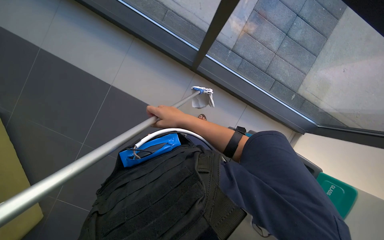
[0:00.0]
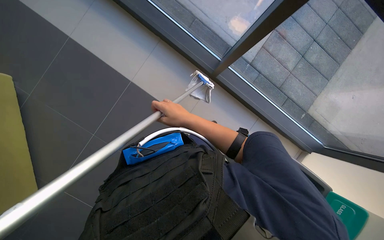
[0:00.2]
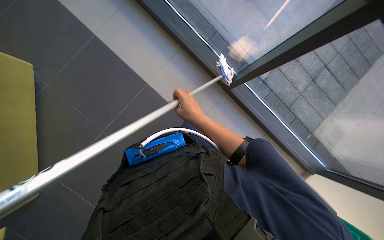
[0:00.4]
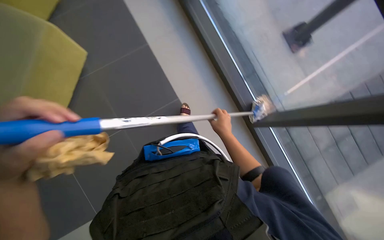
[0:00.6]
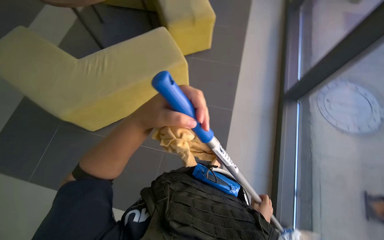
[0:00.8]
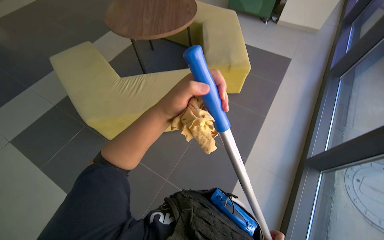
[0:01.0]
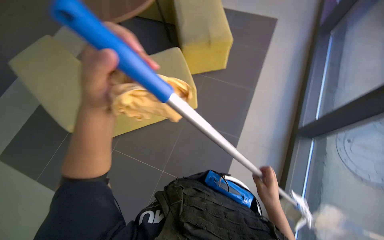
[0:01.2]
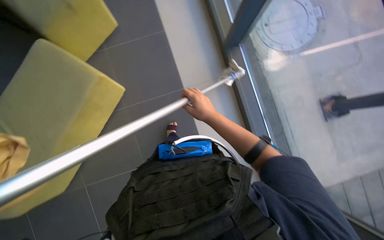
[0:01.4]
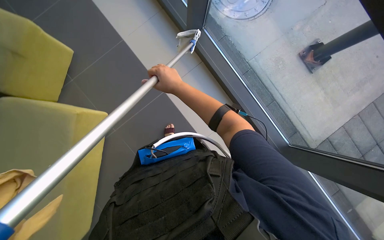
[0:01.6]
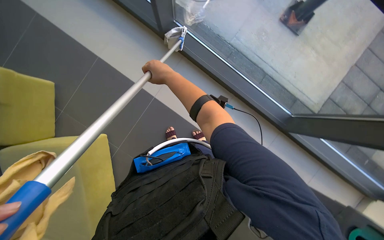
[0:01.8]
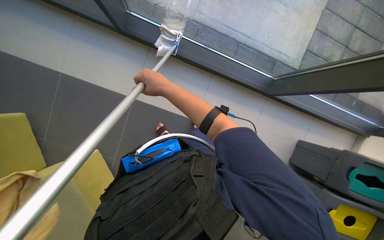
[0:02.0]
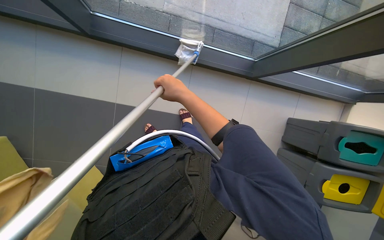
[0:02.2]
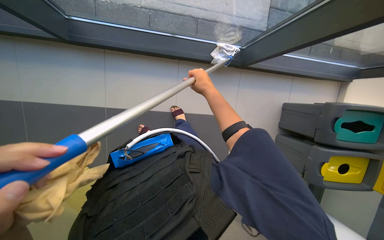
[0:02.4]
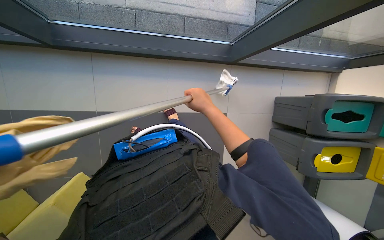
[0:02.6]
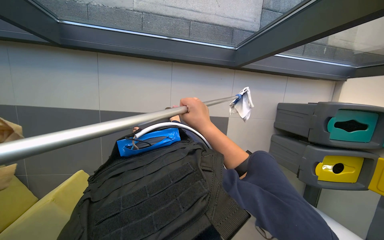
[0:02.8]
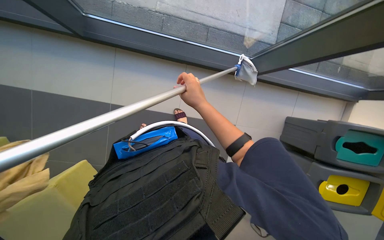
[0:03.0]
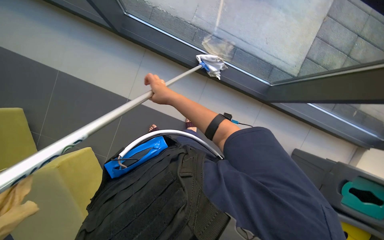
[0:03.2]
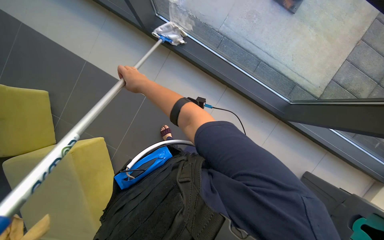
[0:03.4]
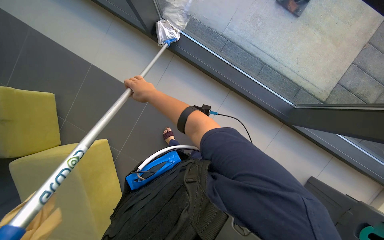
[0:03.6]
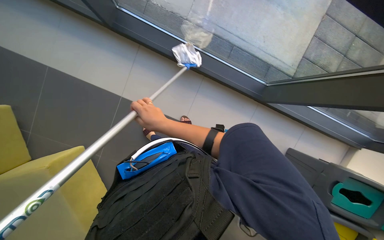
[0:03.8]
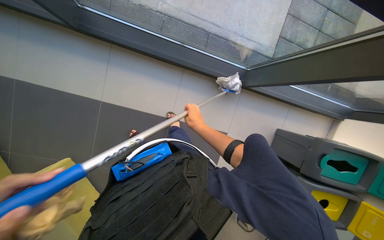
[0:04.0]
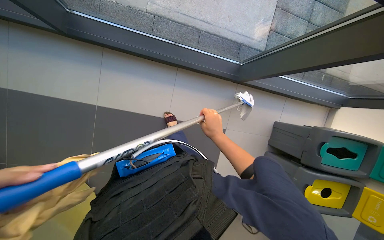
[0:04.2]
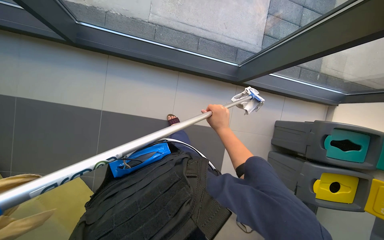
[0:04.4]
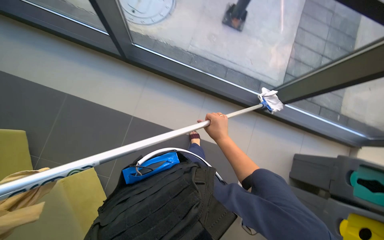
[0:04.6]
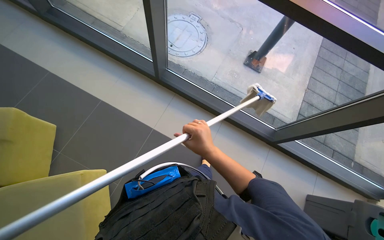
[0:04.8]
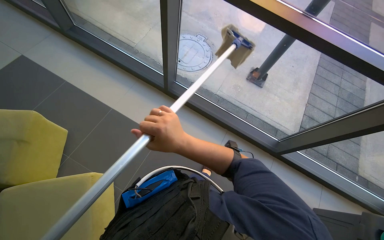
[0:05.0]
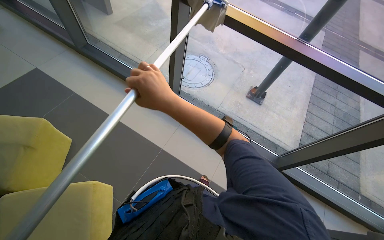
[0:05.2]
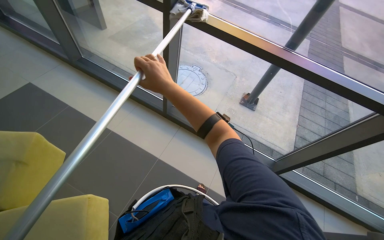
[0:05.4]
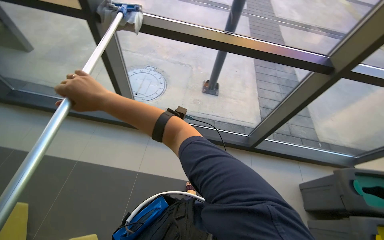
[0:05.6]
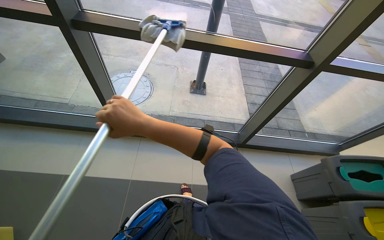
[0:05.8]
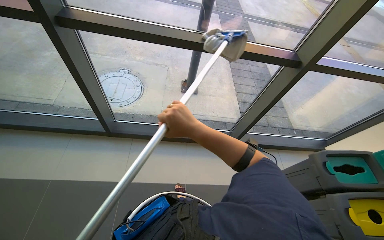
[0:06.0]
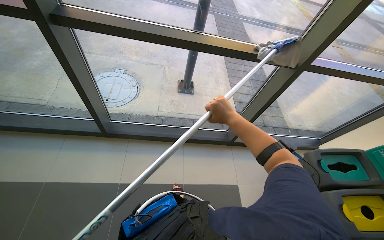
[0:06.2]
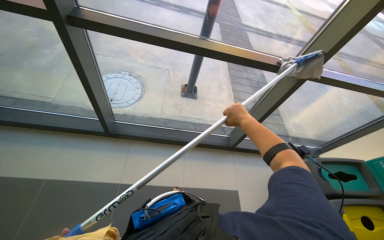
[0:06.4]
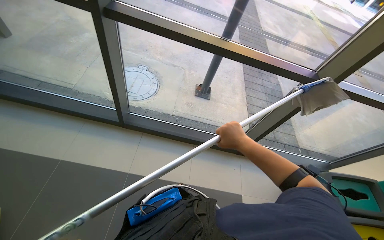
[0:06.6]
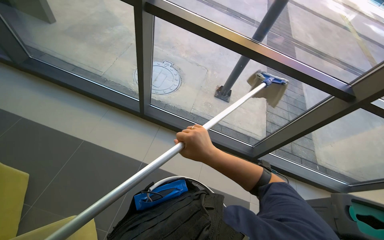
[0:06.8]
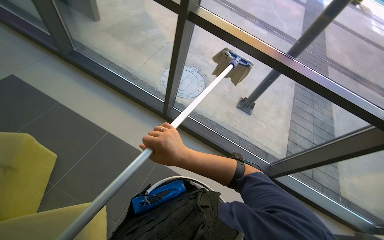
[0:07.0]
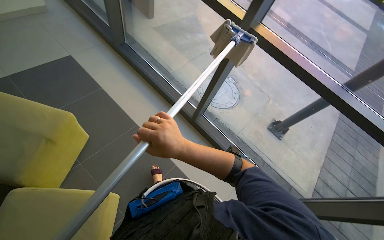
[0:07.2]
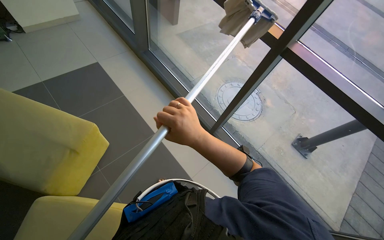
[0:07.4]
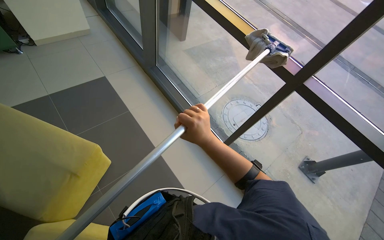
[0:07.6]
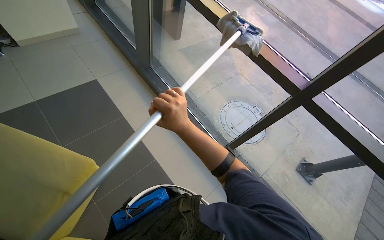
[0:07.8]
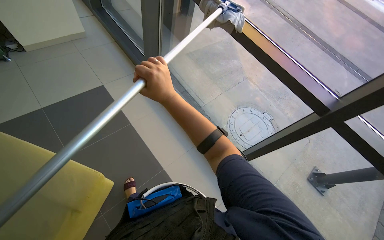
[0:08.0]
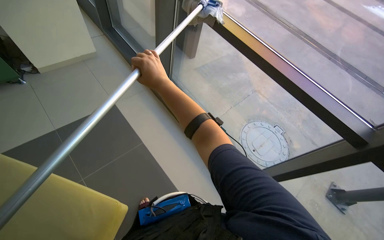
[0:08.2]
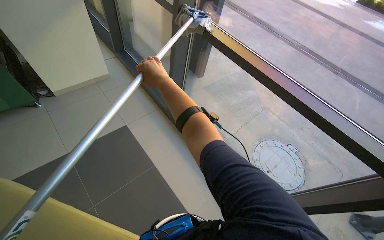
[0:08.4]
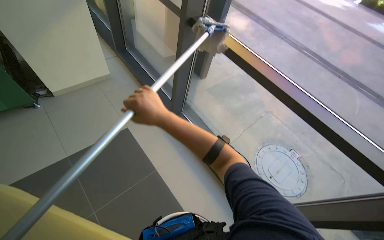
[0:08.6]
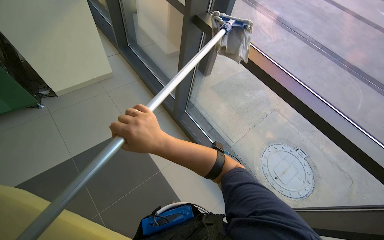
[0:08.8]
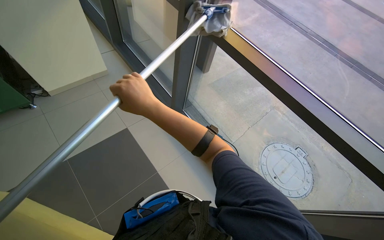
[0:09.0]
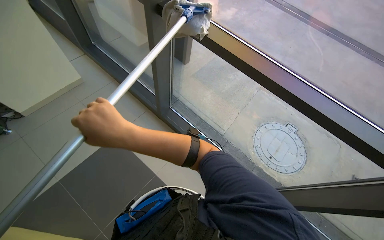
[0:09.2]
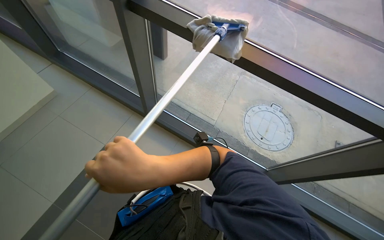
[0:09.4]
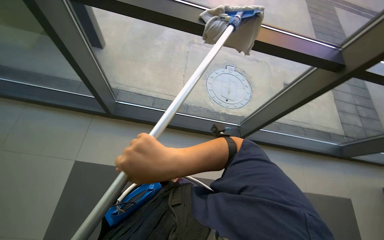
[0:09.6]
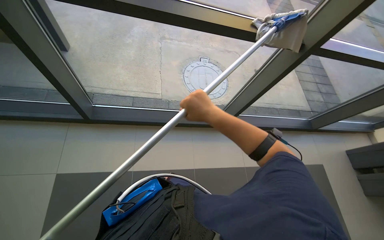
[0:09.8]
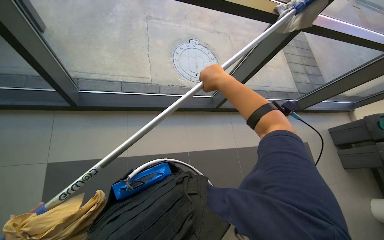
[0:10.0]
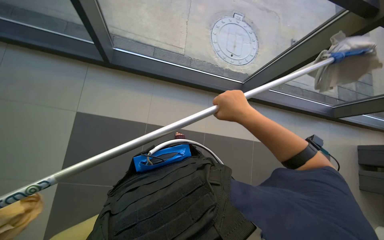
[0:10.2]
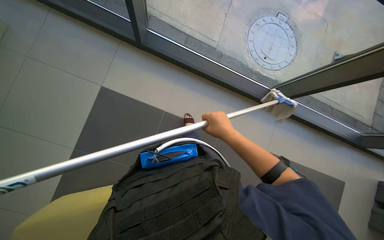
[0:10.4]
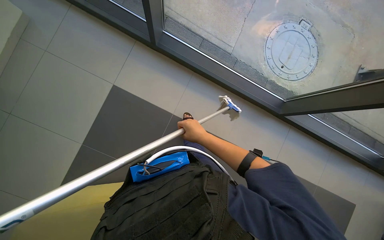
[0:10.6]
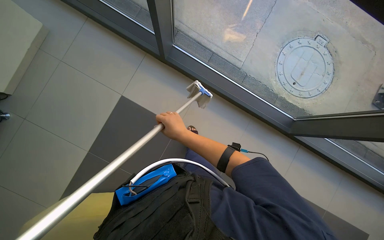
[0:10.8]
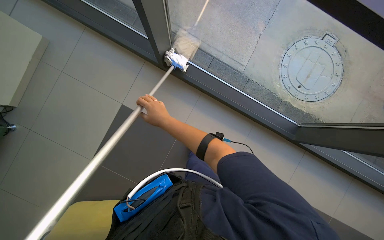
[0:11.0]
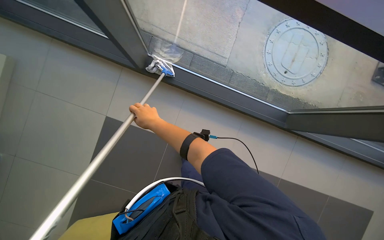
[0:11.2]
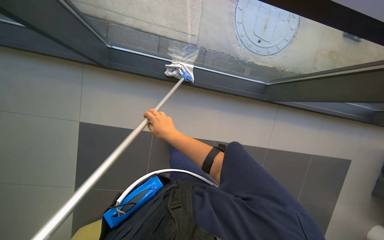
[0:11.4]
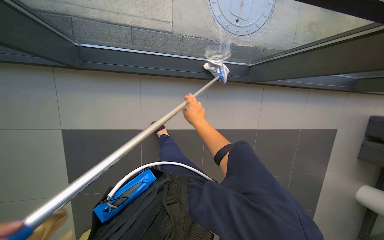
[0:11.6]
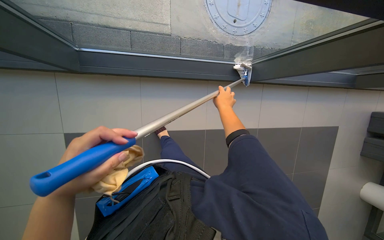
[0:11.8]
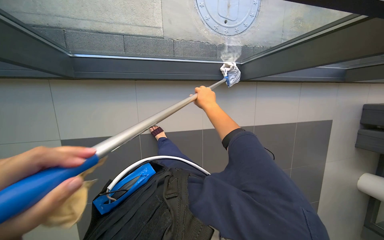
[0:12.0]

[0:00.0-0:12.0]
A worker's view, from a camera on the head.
Job: cleaning windows.
The whole recording: Cleaning large windows. The worker cleans large glass windows and their frames using a cloth and a squeegee on a pole.
0:01.6 to 0:03.0: The scene rotates counterclockwise by approximately 40 degrees.
0:03.0 to 0:04.4: The right hand is displaced down the picture by approximately 15 cm, and travels to the left and back again, about 30 cm each way.
0:04.4 to 0:06.0: The head travels roughly 40 cm. The view tilts about 35 degrees upward.
0:06.0 to 0:07.6: The head turns to the left by some 55 degrees.
0:07.6 to 0:09.0: The wearer moves some 60 cm.
0:10.4 to 0:12.0: The wearer moves approximately 50 cm. The camera pitches downward, by roughly 15 degrees.

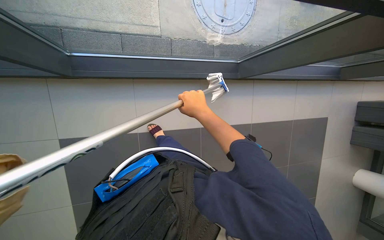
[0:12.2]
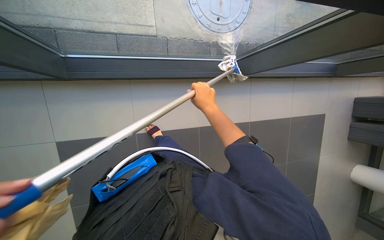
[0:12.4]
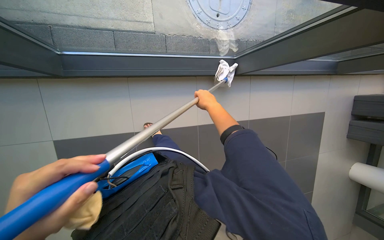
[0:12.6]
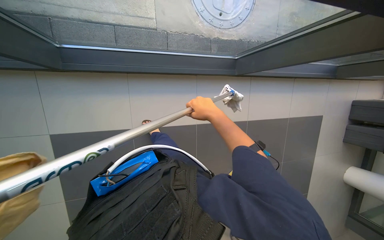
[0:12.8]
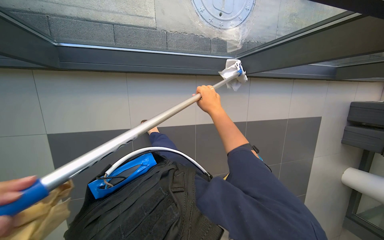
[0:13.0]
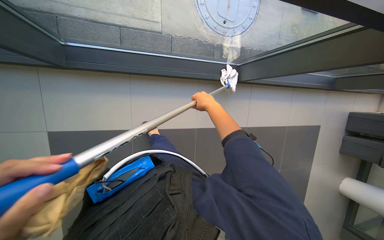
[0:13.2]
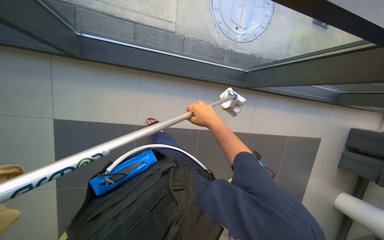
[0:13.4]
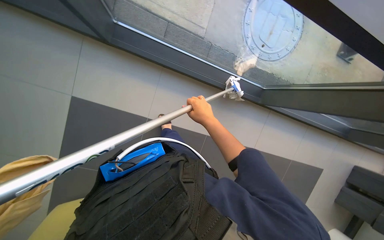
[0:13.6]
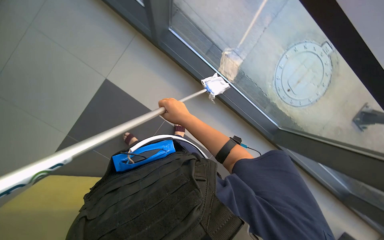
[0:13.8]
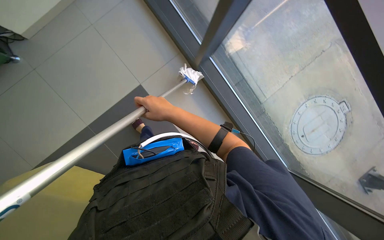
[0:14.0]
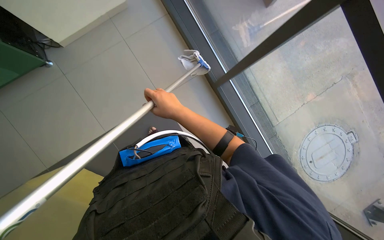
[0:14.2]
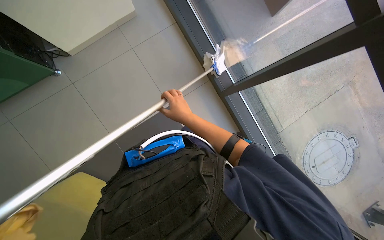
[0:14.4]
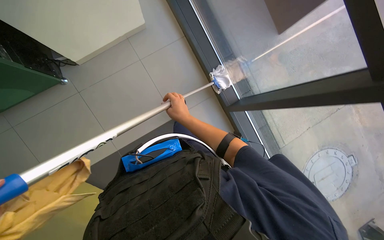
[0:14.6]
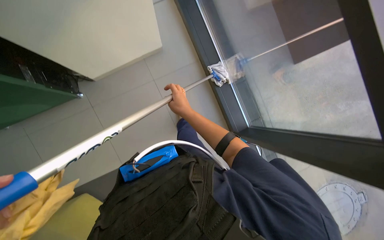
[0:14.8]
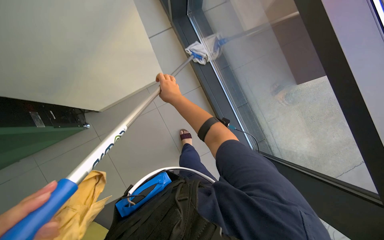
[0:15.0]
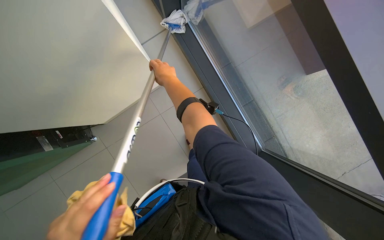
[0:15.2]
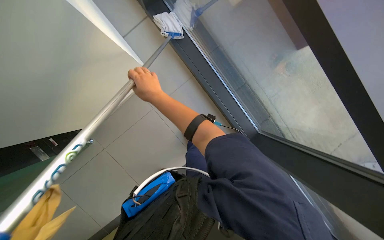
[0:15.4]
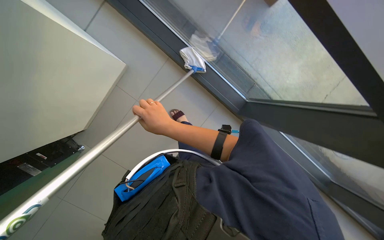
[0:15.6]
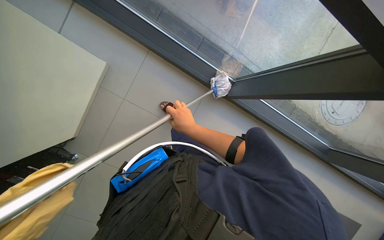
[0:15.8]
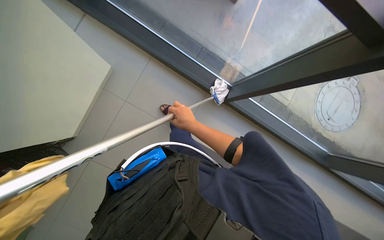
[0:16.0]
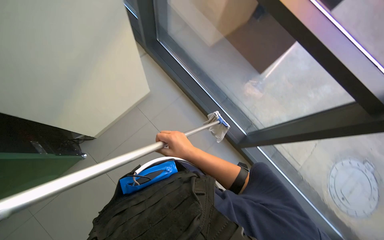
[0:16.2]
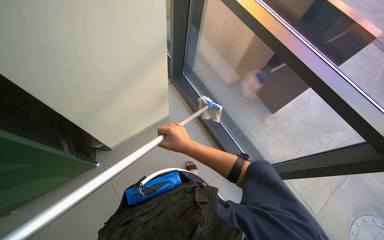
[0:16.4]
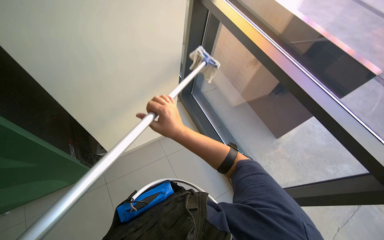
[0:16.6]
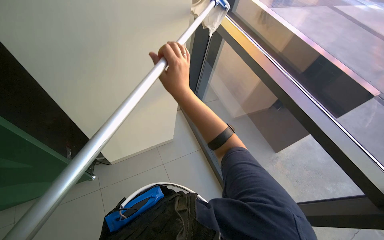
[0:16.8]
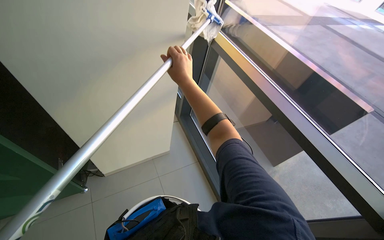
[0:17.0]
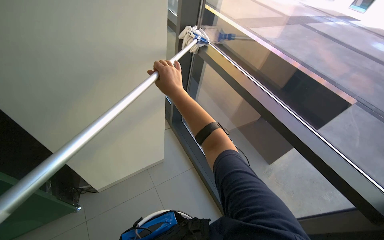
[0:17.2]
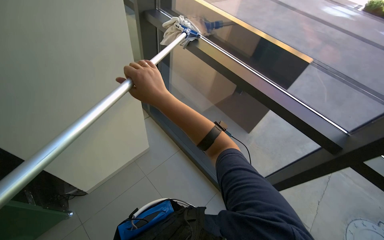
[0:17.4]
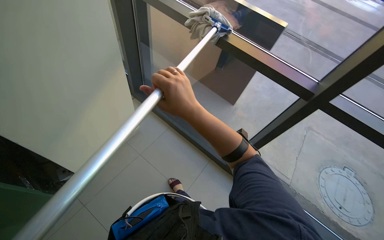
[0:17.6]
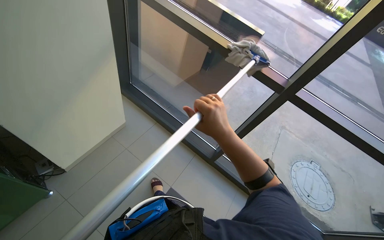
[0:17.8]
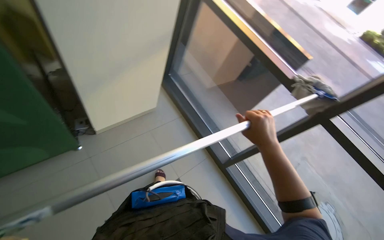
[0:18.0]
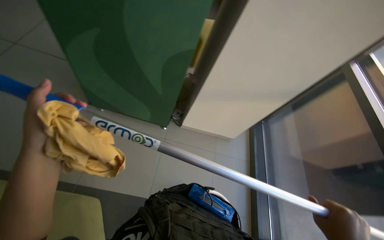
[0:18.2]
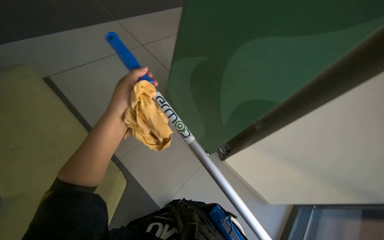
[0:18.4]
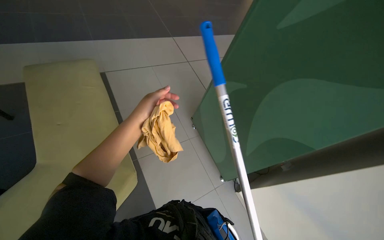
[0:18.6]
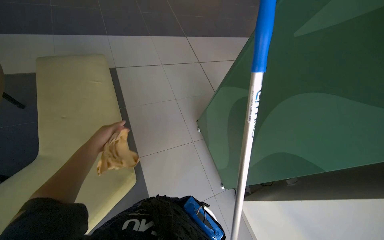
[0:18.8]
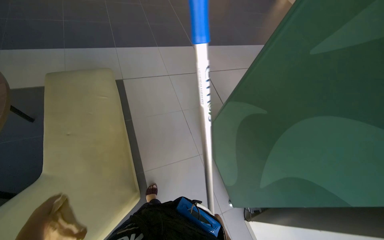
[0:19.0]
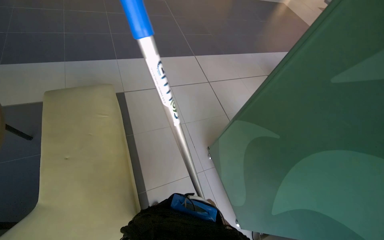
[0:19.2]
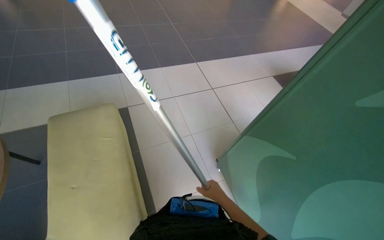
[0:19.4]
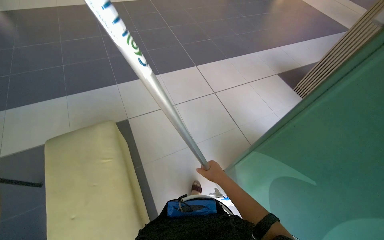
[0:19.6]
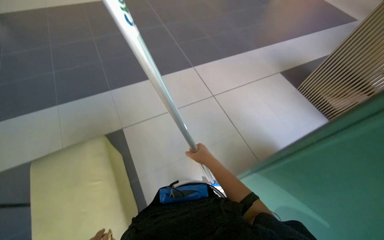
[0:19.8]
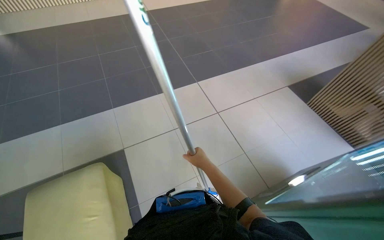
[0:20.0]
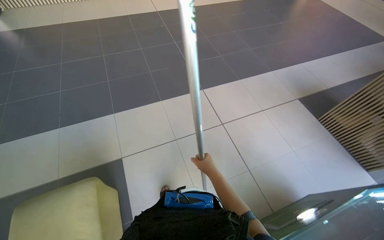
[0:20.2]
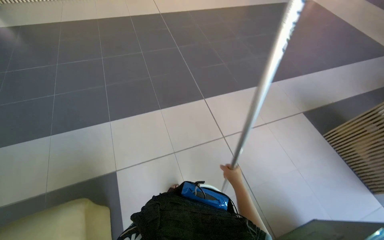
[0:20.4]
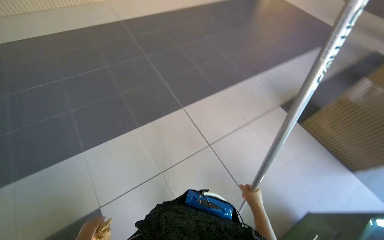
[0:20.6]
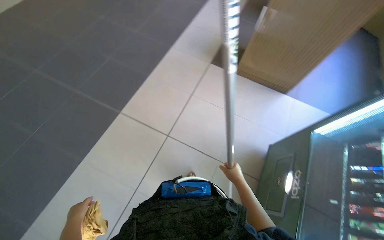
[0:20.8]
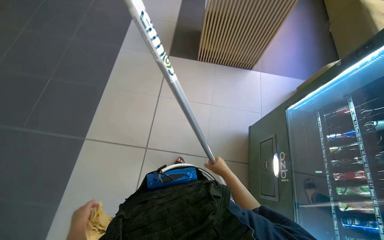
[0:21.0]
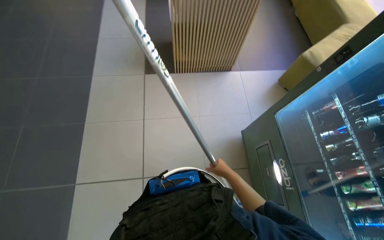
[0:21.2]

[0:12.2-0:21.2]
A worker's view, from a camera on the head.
Job: cleaning windows.
The whole recording: Cleaning large windows. The worker cleans large glass windows and their frames using a cloth and a squeegee on a pole.
0:12.2 to 0:13.8: Everything in view rotates some 40 degrees clockwise.
0:13.8 to 0:15.2: The view tips upward by about 20 degrees. The right hand moves up the picture, some 35 cm.
0:15.2 to 0:16.6: The view tips upward by approximately 30 degrees.
0:16.6 to 0:18.2: The scene turns roughly 30 degrees clockwise in the picture.
0:18.2 to 0:19.8: The head rotates roughly 55 degrees to the left. The view tips upward by roughly 25 degrees.
0:19.8 to 0:21.2: The wearer looks approximately 50 degrees further to the right.
